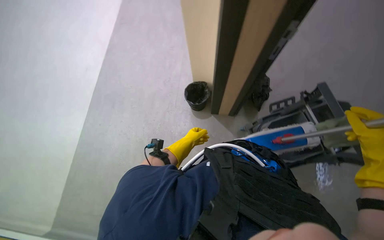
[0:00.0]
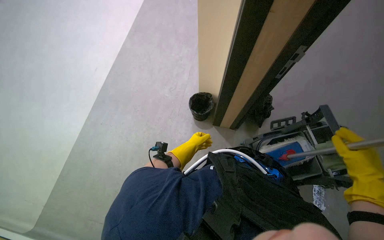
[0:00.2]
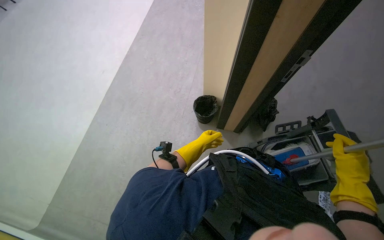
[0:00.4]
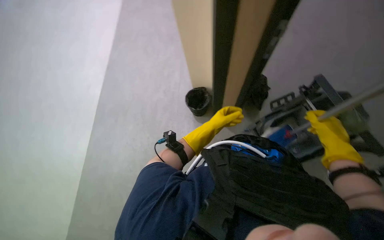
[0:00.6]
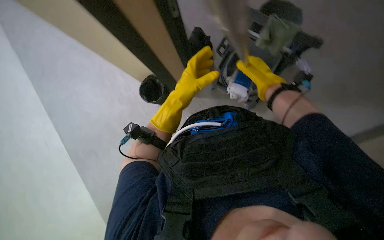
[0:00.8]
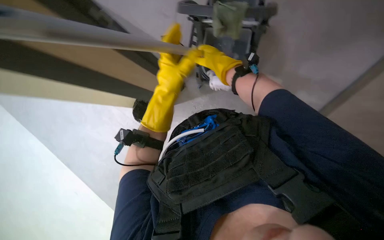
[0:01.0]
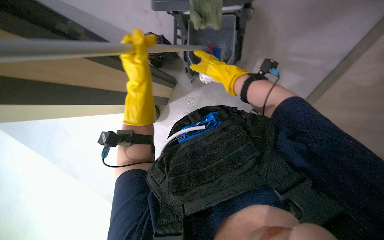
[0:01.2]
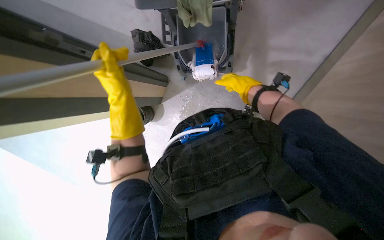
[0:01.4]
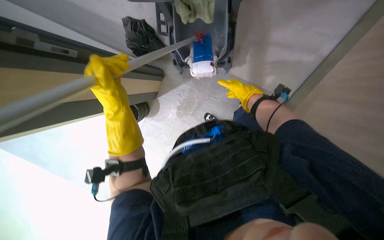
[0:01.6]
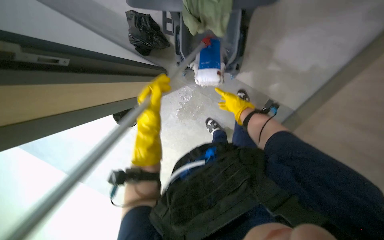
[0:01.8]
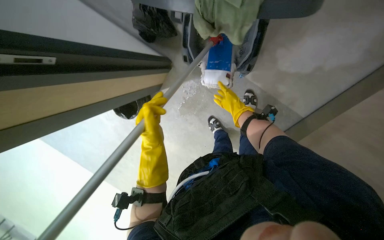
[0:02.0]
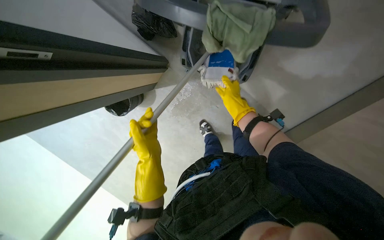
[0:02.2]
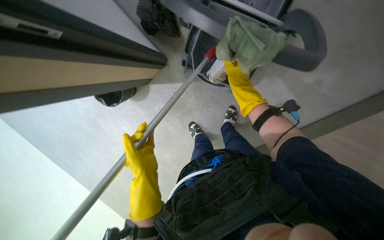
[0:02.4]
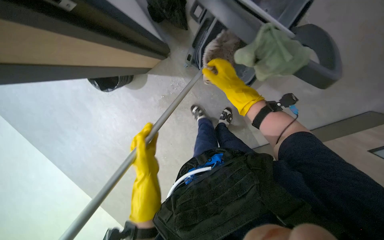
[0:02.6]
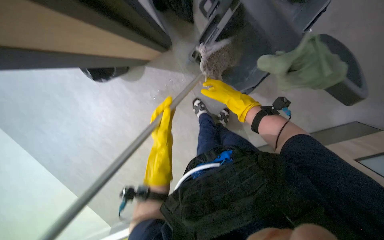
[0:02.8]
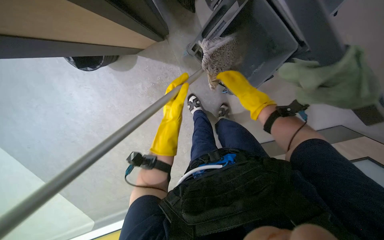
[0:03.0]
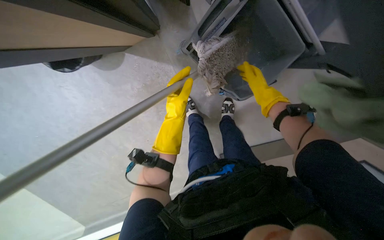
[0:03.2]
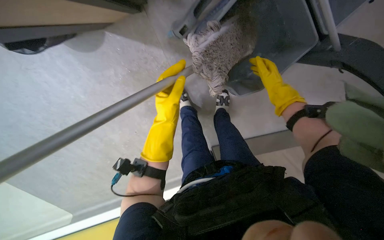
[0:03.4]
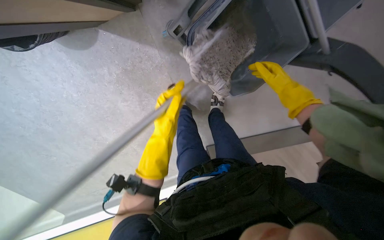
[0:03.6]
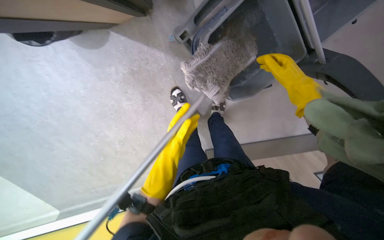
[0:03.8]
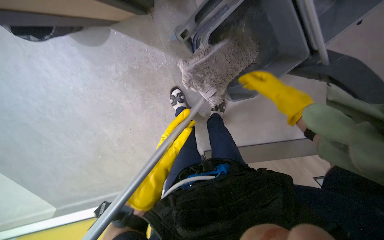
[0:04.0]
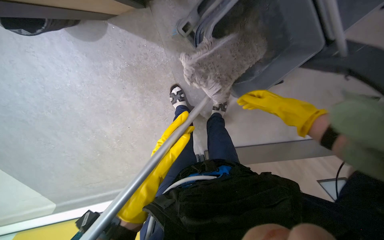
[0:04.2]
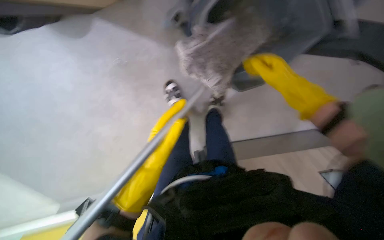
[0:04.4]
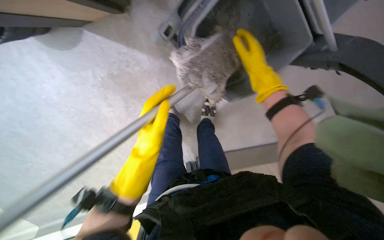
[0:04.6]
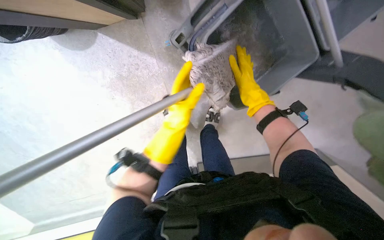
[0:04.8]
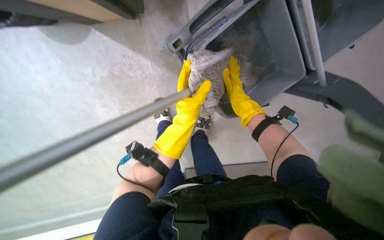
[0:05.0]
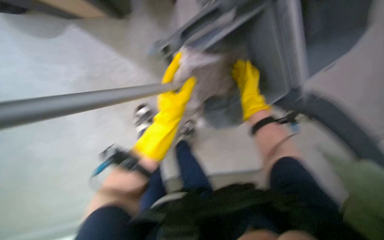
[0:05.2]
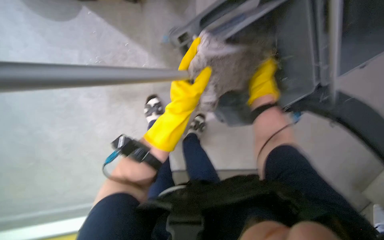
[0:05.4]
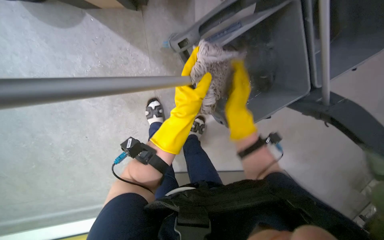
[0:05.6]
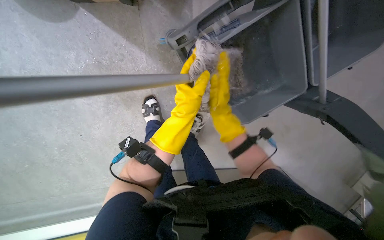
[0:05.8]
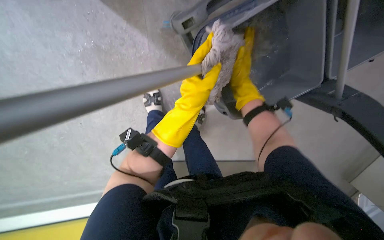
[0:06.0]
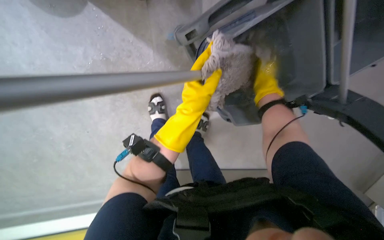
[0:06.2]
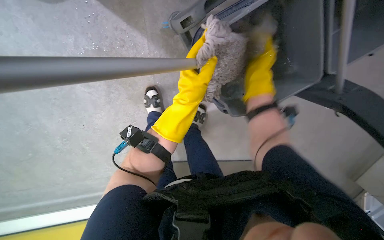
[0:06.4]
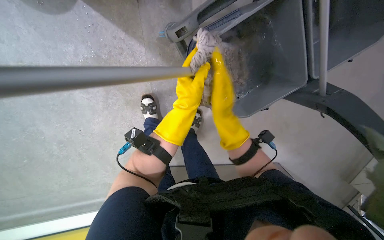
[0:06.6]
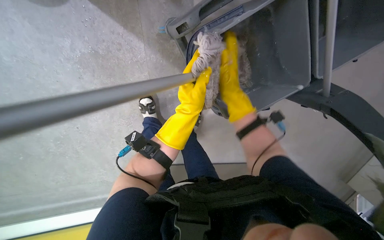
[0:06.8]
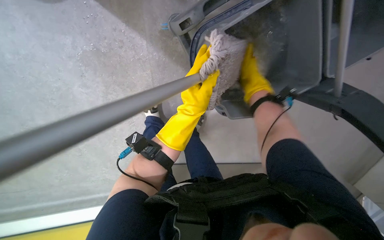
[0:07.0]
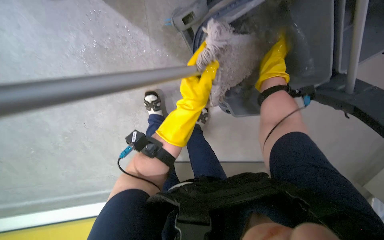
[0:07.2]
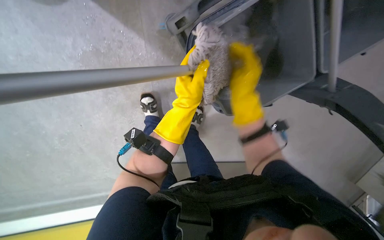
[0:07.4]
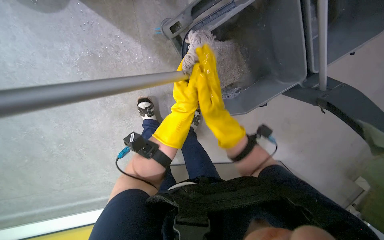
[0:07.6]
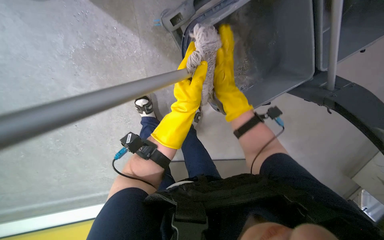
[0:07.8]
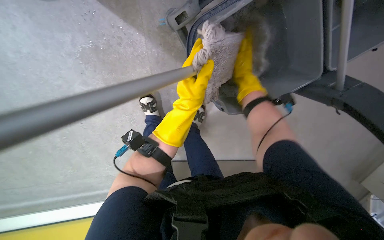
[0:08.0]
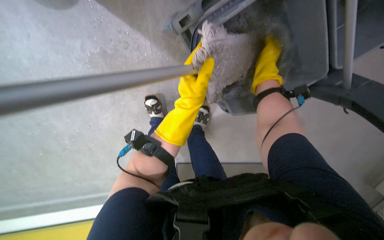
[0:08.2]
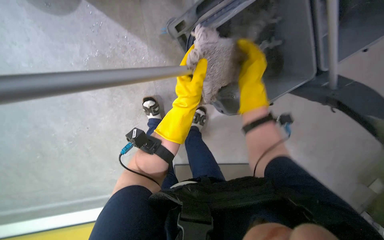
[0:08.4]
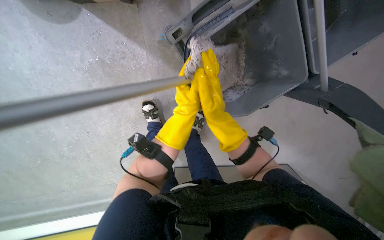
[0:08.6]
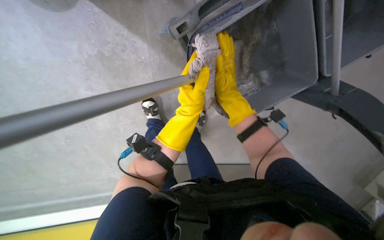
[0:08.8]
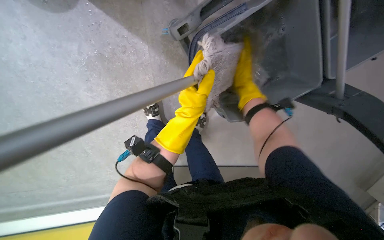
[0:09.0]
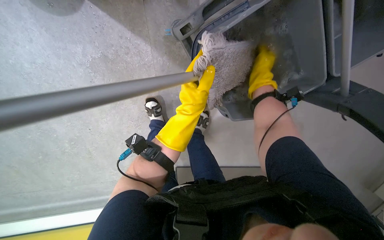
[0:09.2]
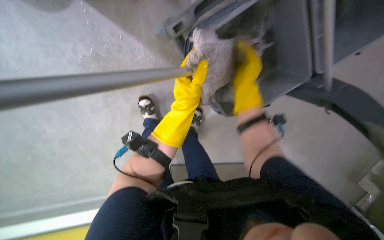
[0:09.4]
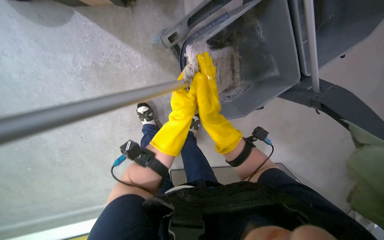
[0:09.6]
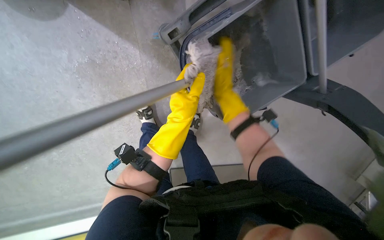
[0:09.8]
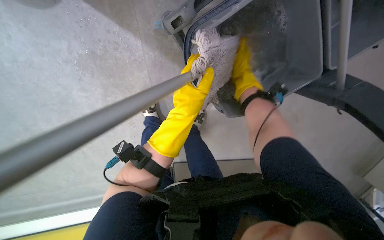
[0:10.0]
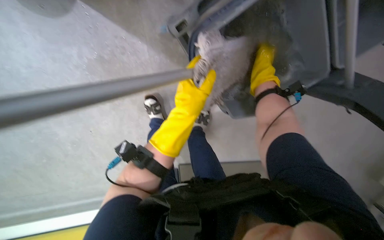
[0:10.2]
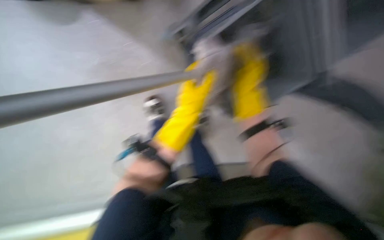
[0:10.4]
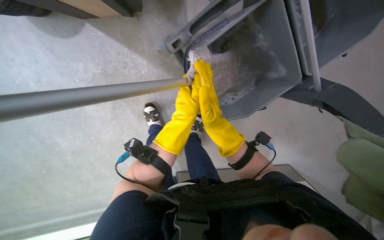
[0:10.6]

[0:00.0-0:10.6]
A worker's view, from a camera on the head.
Job: managing trash.
The whole recording: Emptying trash and preparing mop. The worker removes a trash bag from a bin, ties it, places it in the cart, and then prepares the mop by dipping and wringing it.
0:01.6 to 0:03.0: The view pans to the right by roughly 20 degrees. The left hand shifts roughly 20 cm farther from the camera and to the right, and moves approximately 20 cm down the picture and comes back. Meanwhile the right hand moves nearer to the camera, roughly 15 cm.
0:03.0 to 0:04.6: The right hand is displaced up the picture by about 15 cm.
0:06.0 to 0:07.6: The right hand goes left and right, approximately 20 cm each way, reversing 3 times.
0:07.6 to 0:09.0: The right hand goes left and right, some 20 cm each way, reversing 2 times.
0:09.0 to 0:10.6: The right hand goes left and right, some 15 cm each way, reversing 2 times.

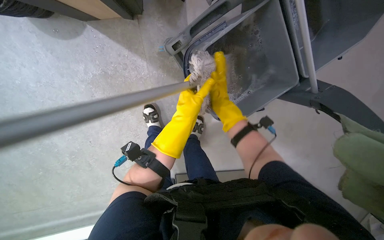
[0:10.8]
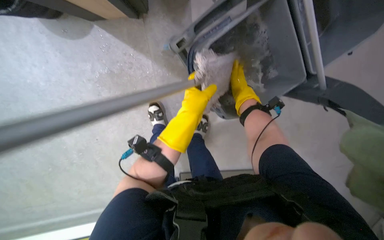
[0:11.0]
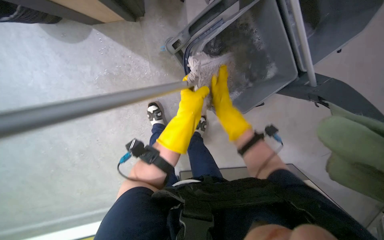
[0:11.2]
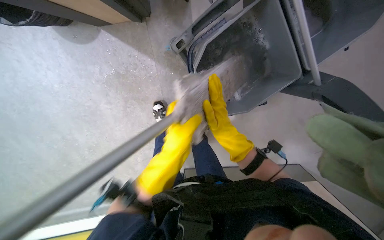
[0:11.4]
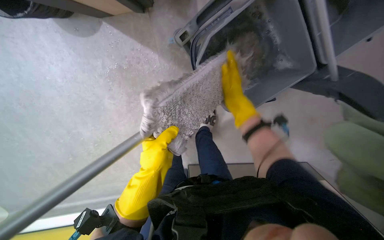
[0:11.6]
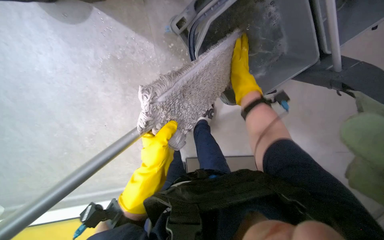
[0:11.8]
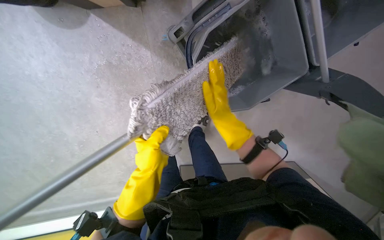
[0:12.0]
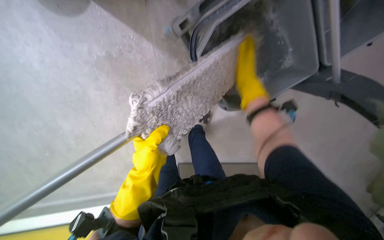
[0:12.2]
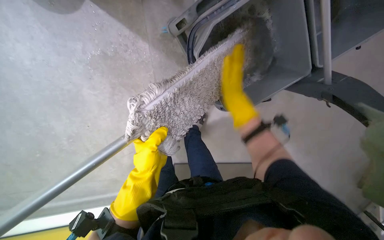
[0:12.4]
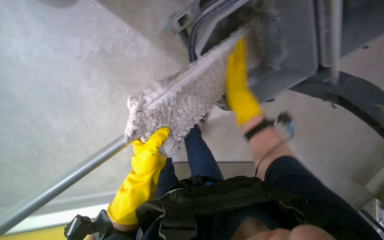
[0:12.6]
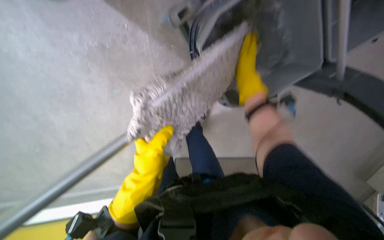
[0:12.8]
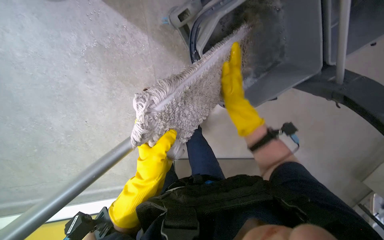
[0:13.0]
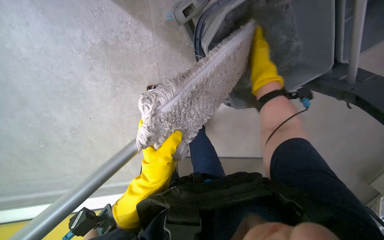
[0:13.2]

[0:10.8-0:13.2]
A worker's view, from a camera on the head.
Job: managing trash.
The whole recording: Emptying trash and preparing mop. The worker removes a trash bag from a bin, ties it, places it in the cart, and then prepares the mop by dipping and wringing it.
0:10.8 to 0:12.0: The left hand goes some 20 cm down the picture. The right hand goes down the picture and returns, about 10 cm each way.
0:12.0 to 0:13.2: The right hand heads up the picture, covering roughly 10 cm.

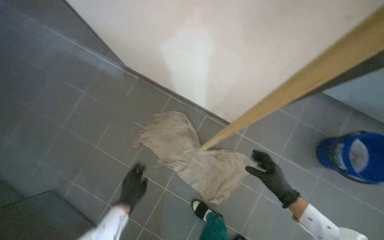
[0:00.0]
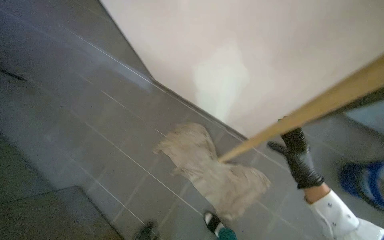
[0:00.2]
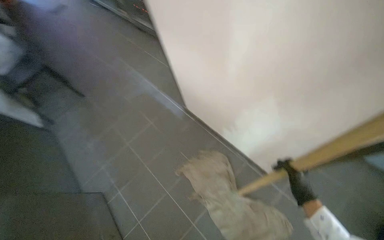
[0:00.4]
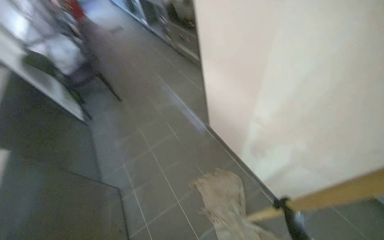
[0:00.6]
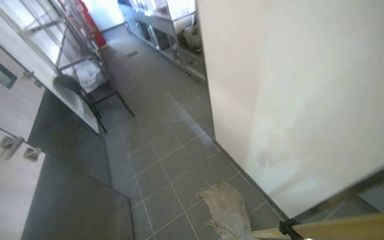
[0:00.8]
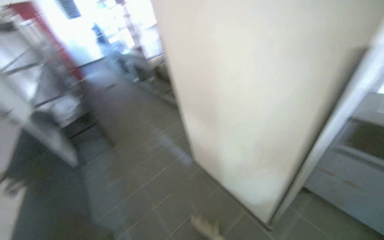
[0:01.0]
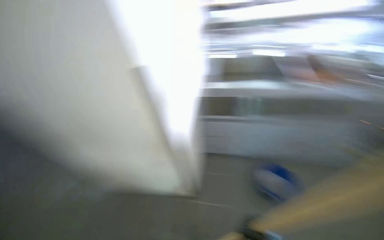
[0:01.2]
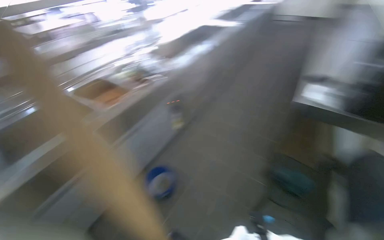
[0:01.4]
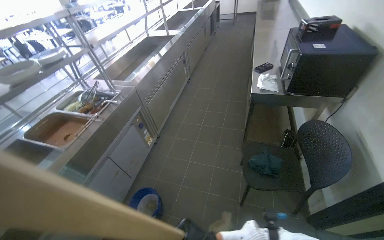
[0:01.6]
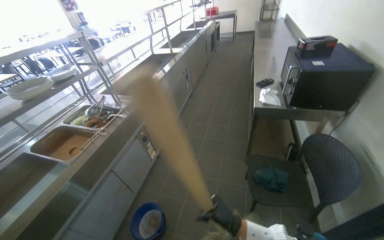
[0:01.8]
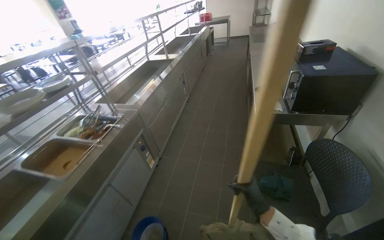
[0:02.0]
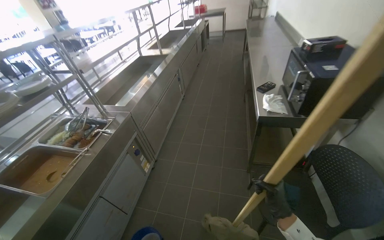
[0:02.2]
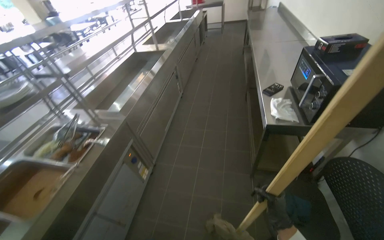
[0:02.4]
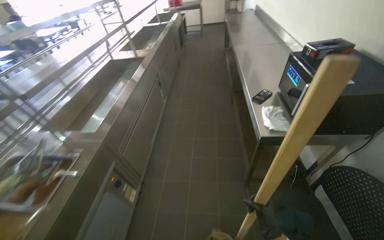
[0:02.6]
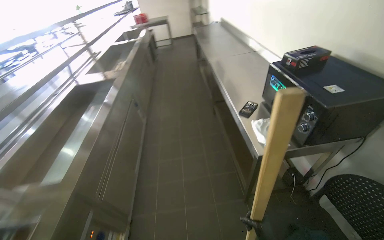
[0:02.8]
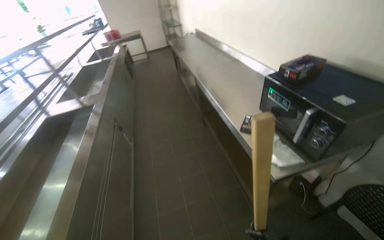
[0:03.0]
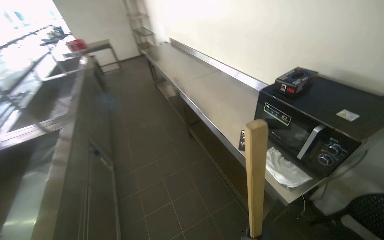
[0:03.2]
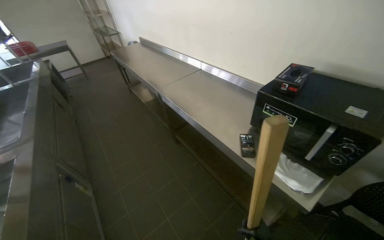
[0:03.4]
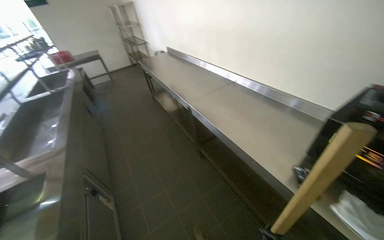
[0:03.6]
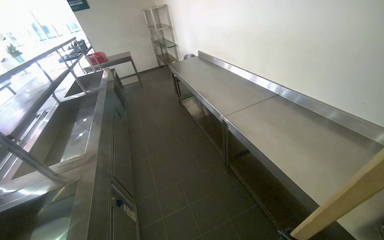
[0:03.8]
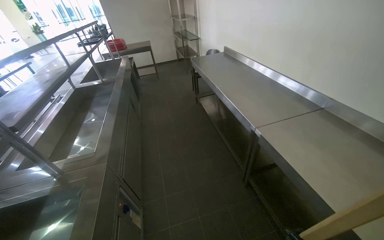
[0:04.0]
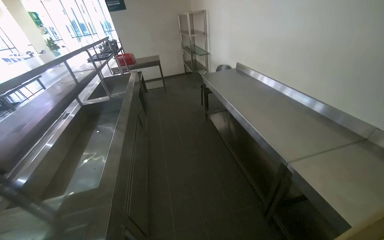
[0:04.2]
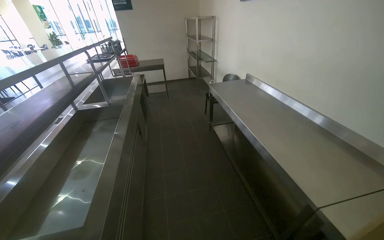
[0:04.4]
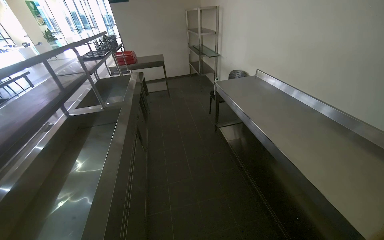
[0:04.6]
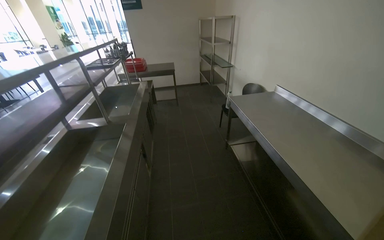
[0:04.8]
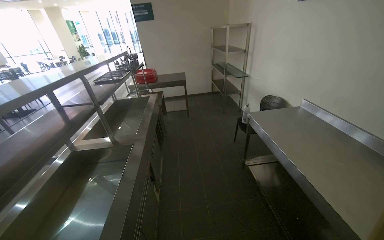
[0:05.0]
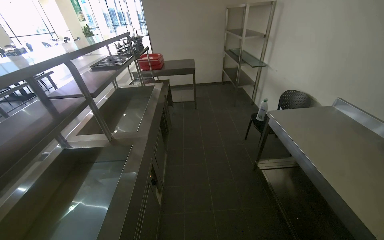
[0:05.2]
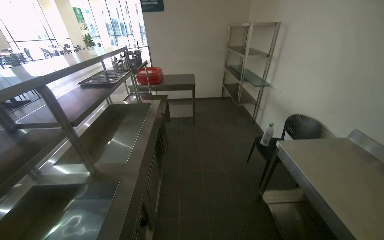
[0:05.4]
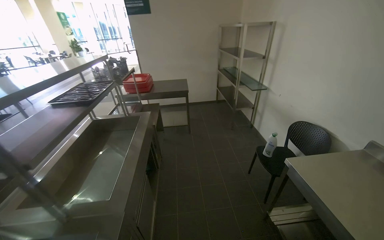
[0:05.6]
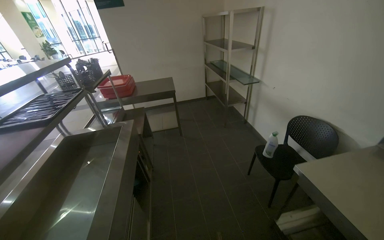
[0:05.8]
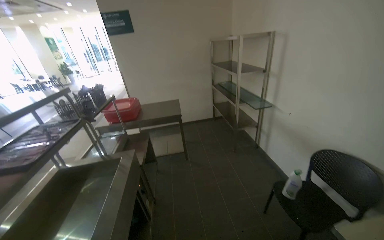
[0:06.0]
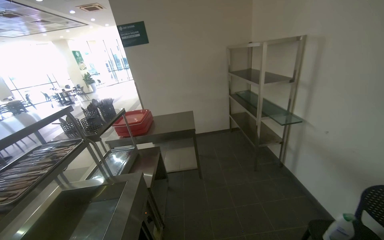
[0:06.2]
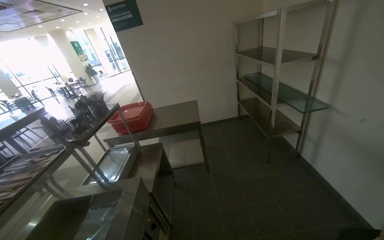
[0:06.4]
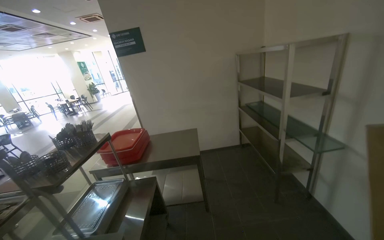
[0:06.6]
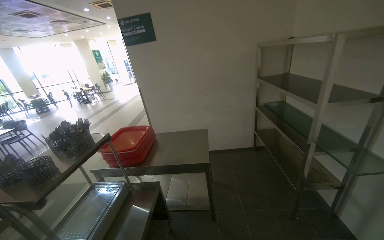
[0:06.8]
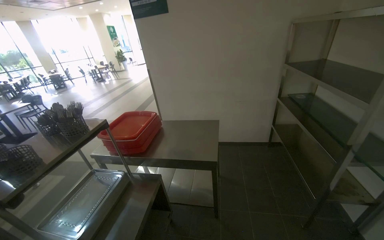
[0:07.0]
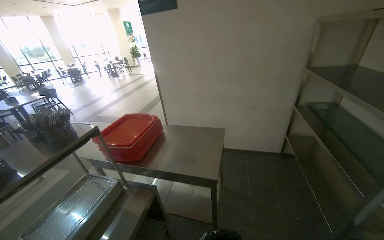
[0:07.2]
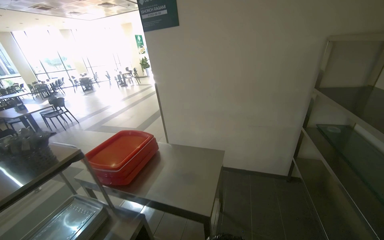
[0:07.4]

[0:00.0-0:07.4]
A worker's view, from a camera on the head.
Job: mopping floor.
The whole recording: Mopping kitchen floor. The worker mops the tiled floor in the kitchen area.
0:00.0 to 0:01.4: The camera travels about 60 cm. The view tilts some 45 degrees upward.
0:01.4 to 0:03.0: The head travels roughly 90 cm. The wearer looks roughly 45 degrees further to the right.
0:03.0 to 0:04.4: The camera travels about 1.5 m.
0:04.4 to 0:06.0: The camera travels about 1.5 m.
0:06.0 to 0:07.4: The wearer moves some 1.5 m. The head turns to the left by approximately 25 degrees.
